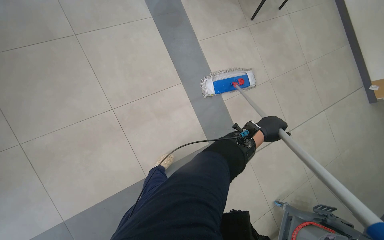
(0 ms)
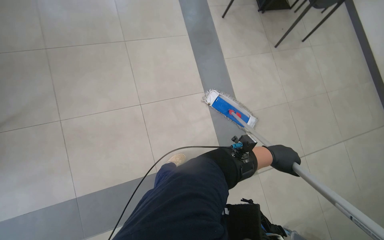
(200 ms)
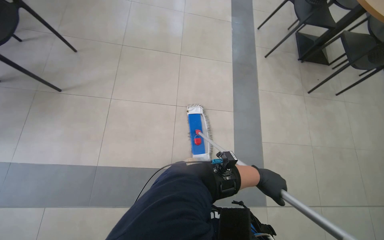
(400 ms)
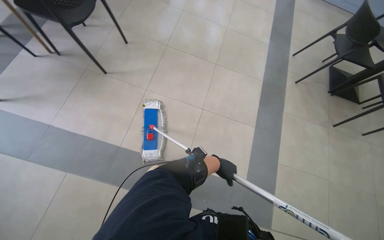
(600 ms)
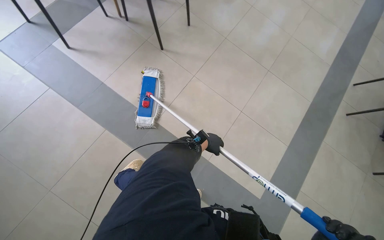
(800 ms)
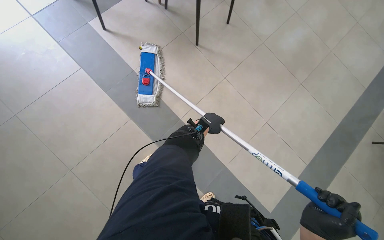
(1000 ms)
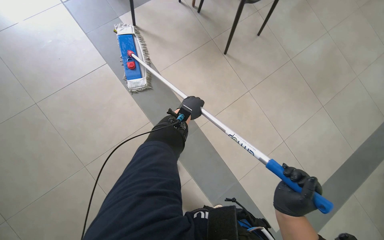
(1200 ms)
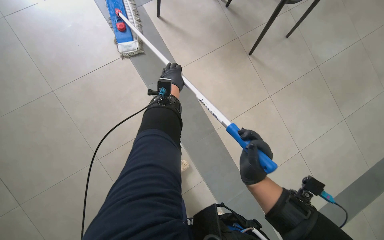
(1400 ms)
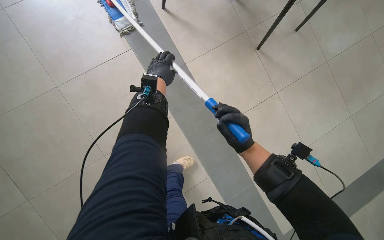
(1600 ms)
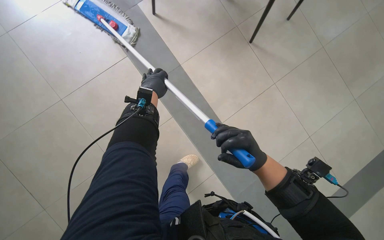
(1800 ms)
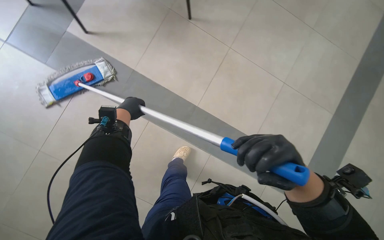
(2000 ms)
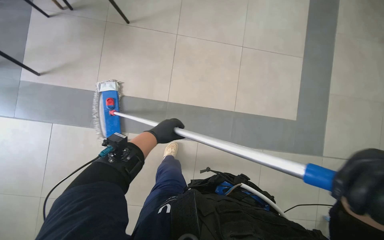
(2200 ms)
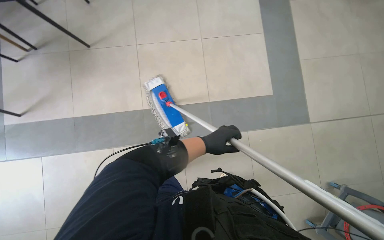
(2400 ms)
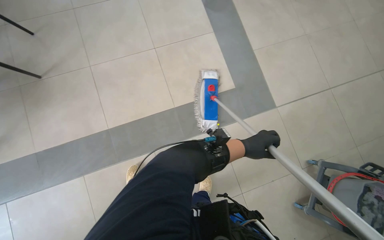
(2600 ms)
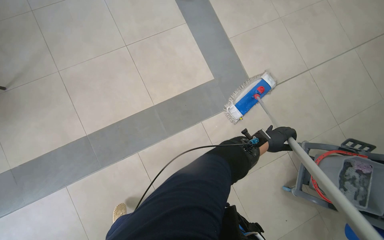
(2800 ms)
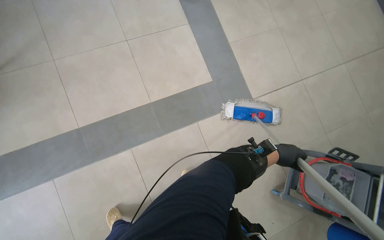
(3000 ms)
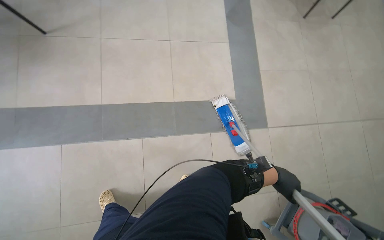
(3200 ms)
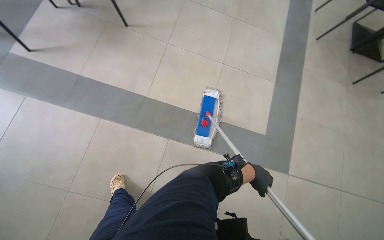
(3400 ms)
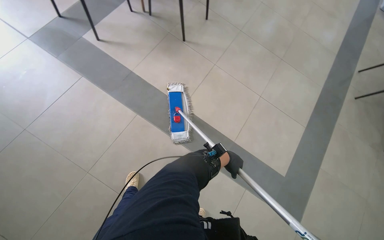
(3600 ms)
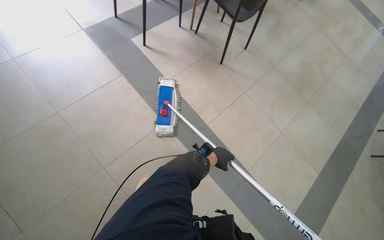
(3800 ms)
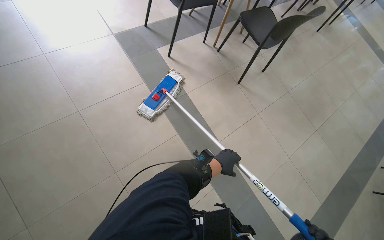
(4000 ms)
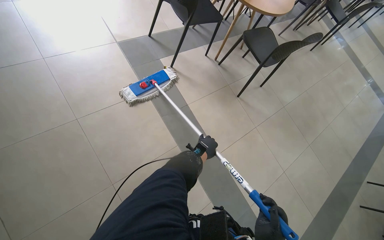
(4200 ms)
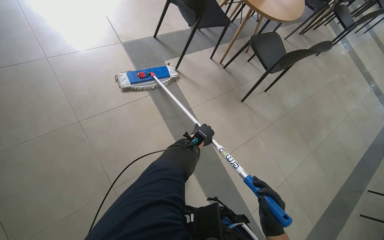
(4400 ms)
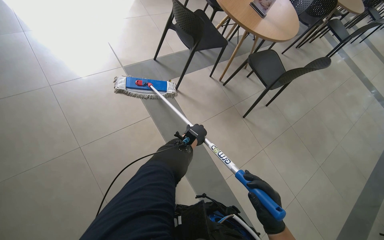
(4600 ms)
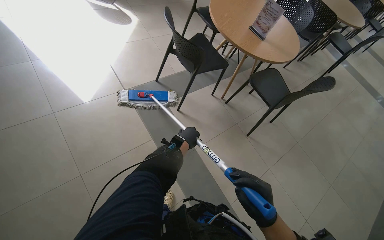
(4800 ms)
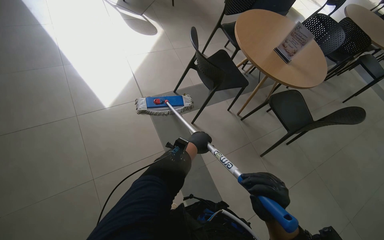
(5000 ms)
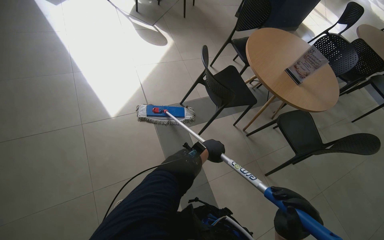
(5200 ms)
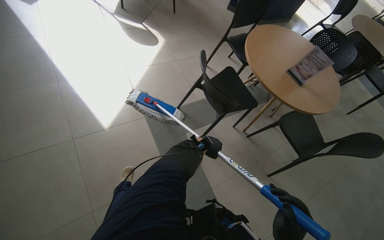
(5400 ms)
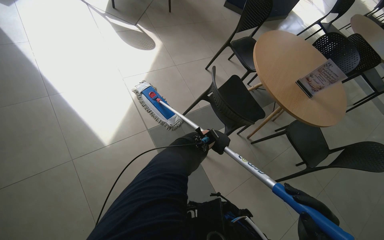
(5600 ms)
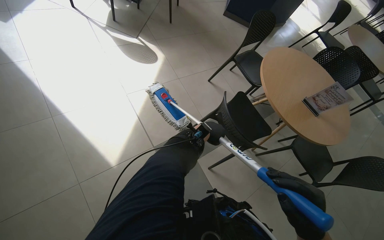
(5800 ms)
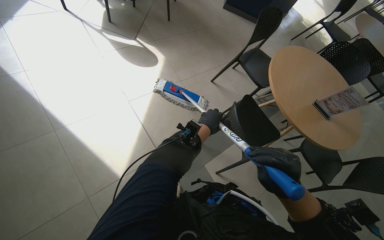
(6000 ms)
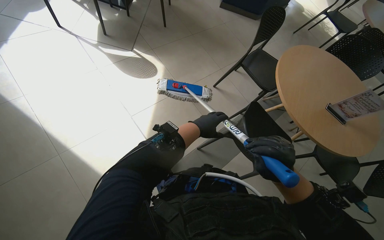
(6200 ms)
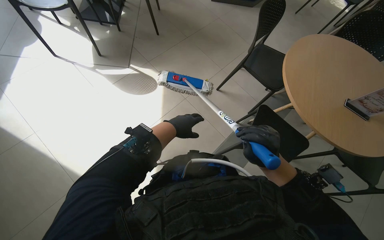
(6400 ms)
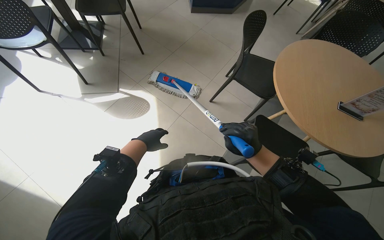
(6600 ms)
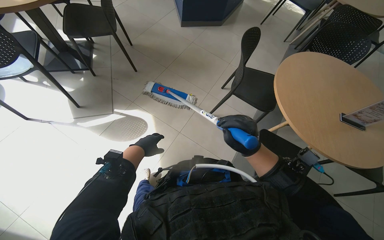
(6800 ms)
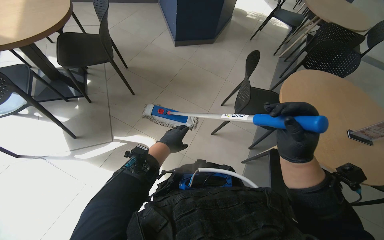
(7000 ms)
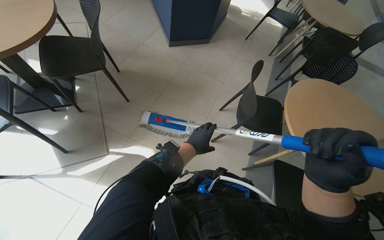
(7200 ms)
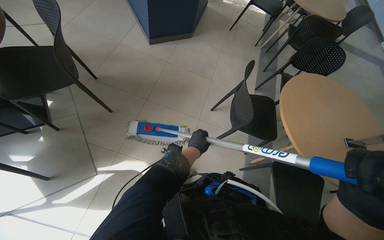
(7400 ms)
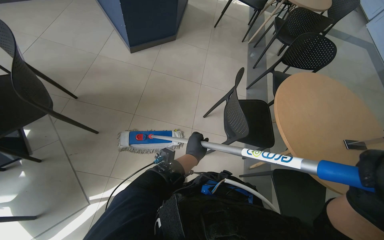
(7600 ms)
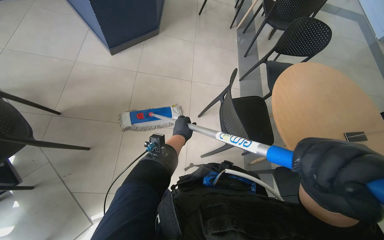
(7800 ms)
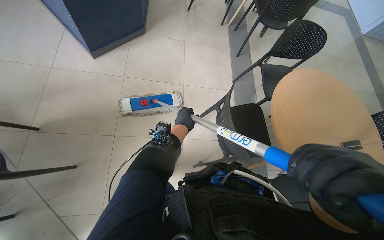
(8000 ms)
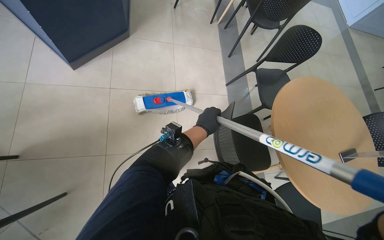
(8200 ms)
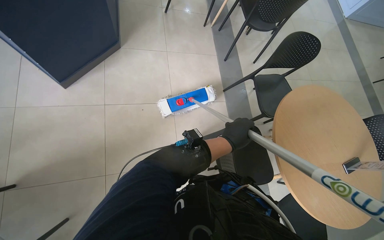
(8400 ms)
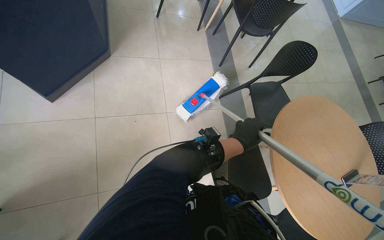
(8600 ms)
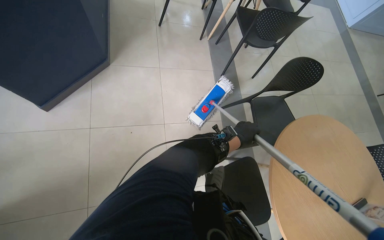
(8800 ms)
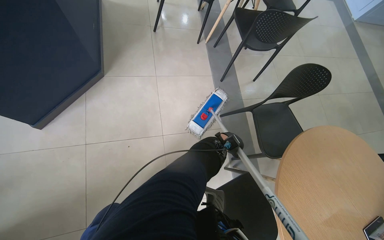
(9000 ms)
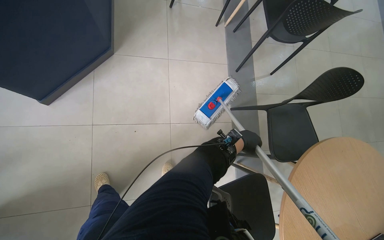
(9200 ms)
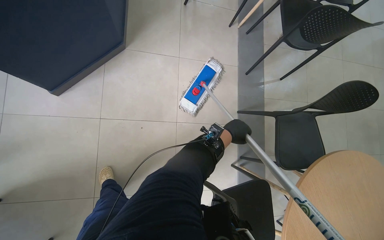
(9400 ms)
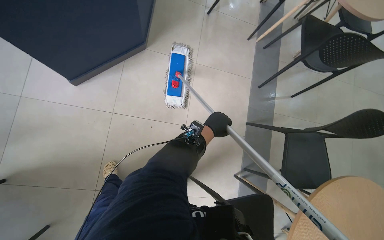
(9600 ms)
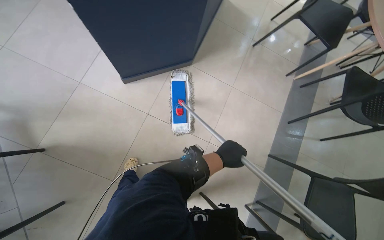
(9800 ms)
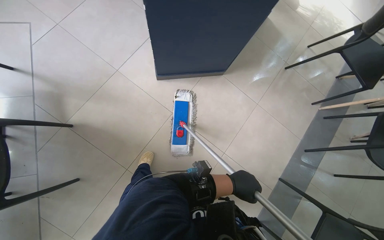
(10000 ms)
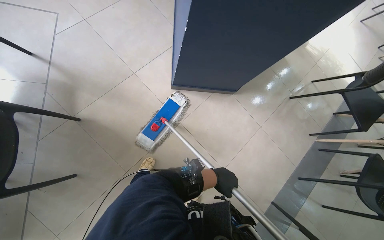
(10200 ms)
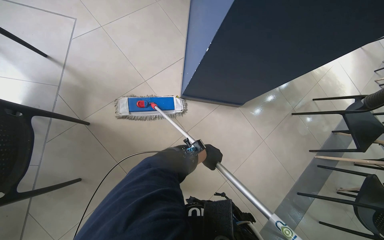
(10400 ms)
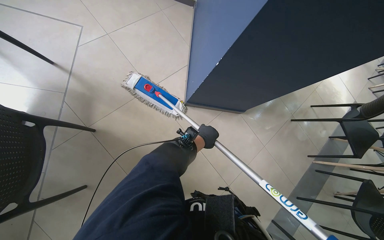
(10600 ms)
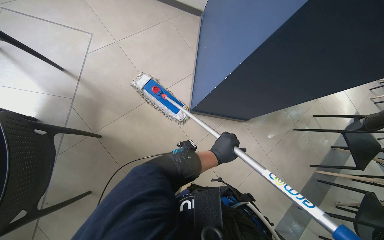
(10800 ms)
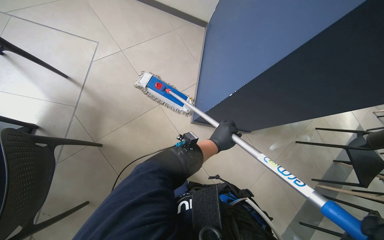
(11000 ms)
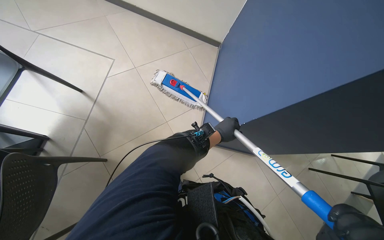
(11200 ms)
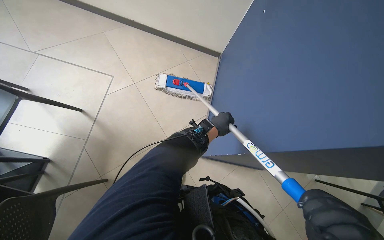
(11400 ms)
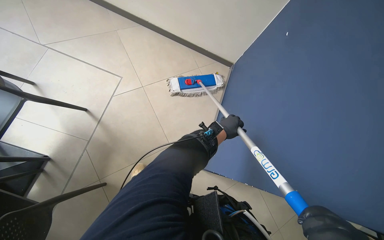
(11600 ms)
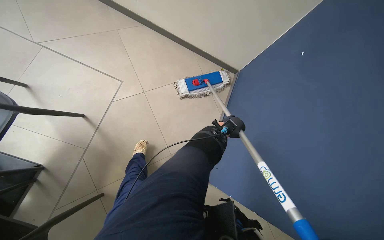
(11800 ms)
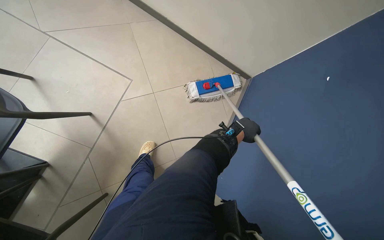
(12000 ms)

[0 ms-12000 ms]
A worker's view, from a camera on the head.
Job: mopping floor.
The whole recording: Mopping cafe floor. The worker mops the cafe floor, moving around tables and chairs, and periodically cleans the mop head in a bucket.
0 ms to 1600 ms: The head travels roughly 1 m. The head turns to the left by about 85 degrees.
3000 ms to 4400 ms: The camera travels approximately 1 m. The view tilts approximately 20 degrees upward. Everything in view rotates approximately 75 degrees clockwise.
4400 ms to 6000 ms: The camera travels some 1 m.
6000 ms to 7600 ms: The head travels approximately 1 m. The wearer's head swings about 45 degrees to the right.
7600 ms to 9000 ms: The wearer moves approximately 1 m. The view tips downward by some 10 degrees.
9000 ms to 10400 ms: The head travels approximately 60 cm. The scene rotates clockwise by roughly 60 degrees.
10400 ms to 12000 ms: The camera travels about 70 cm.

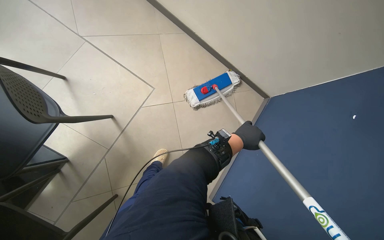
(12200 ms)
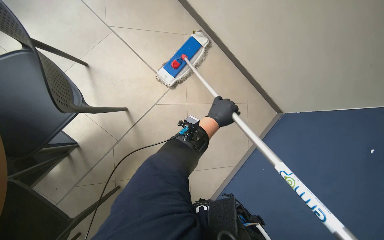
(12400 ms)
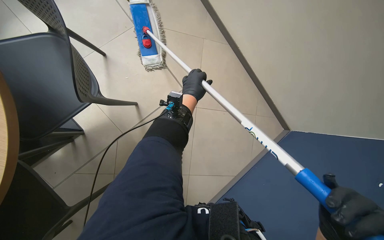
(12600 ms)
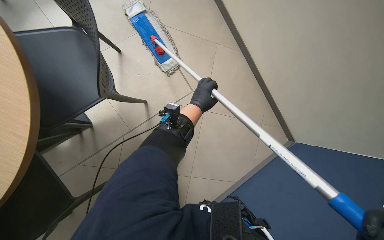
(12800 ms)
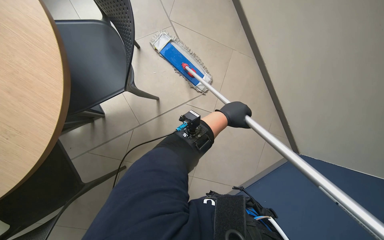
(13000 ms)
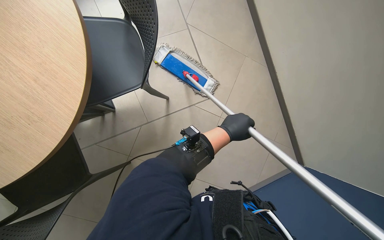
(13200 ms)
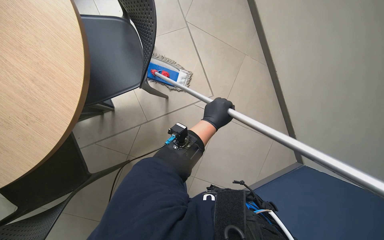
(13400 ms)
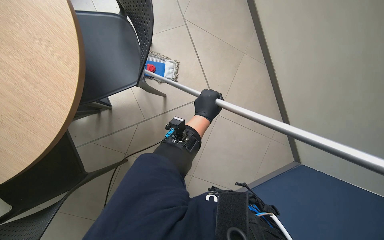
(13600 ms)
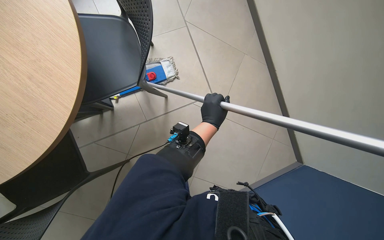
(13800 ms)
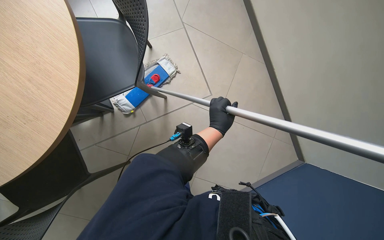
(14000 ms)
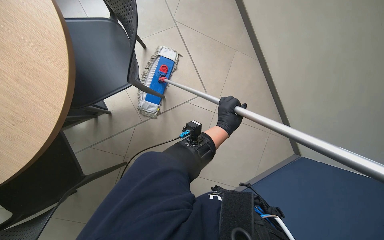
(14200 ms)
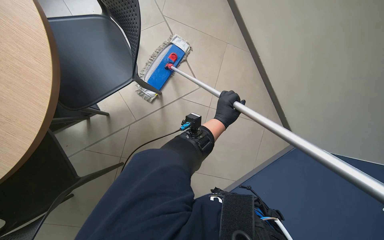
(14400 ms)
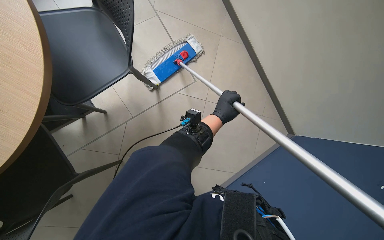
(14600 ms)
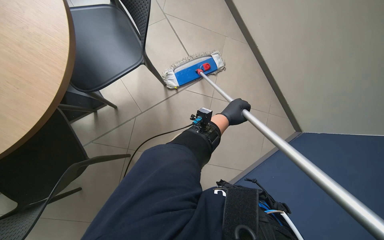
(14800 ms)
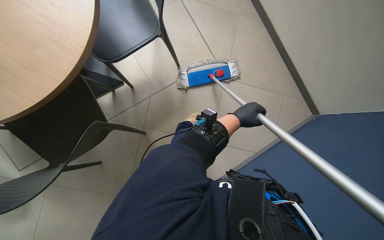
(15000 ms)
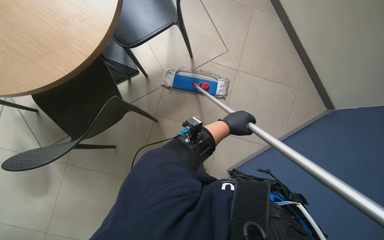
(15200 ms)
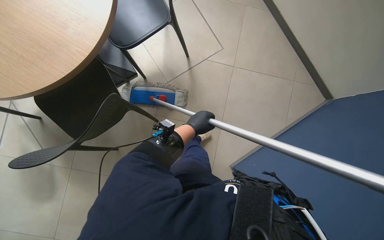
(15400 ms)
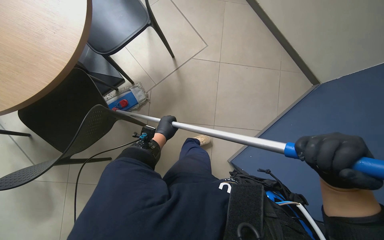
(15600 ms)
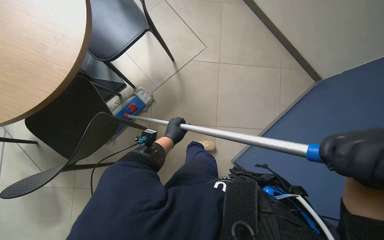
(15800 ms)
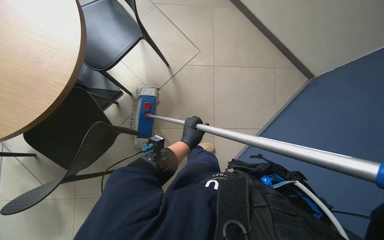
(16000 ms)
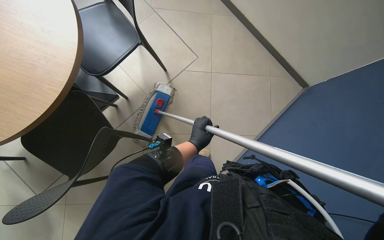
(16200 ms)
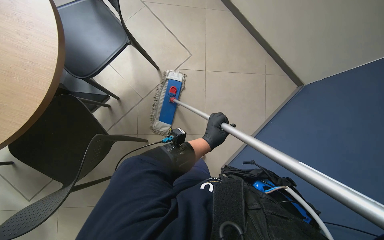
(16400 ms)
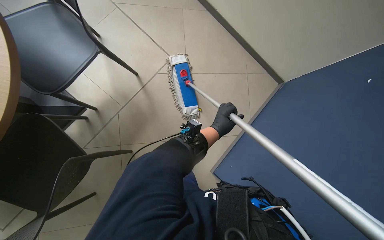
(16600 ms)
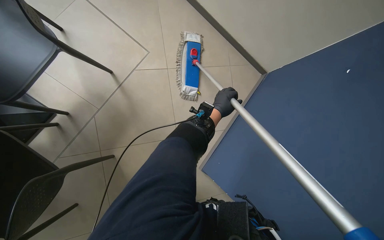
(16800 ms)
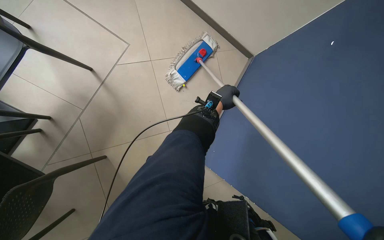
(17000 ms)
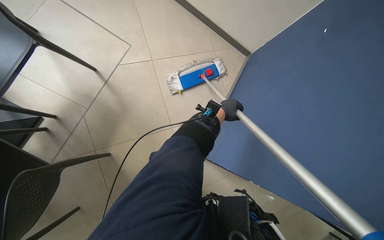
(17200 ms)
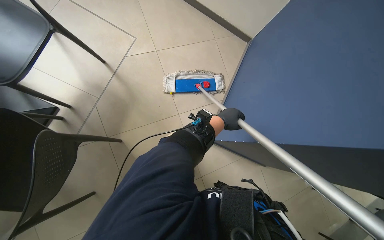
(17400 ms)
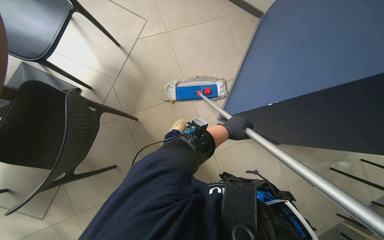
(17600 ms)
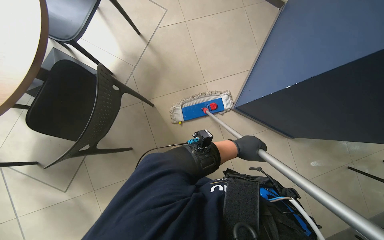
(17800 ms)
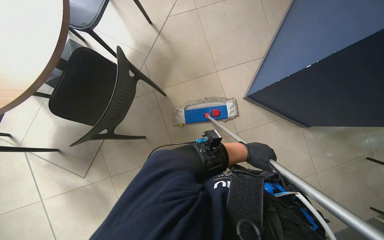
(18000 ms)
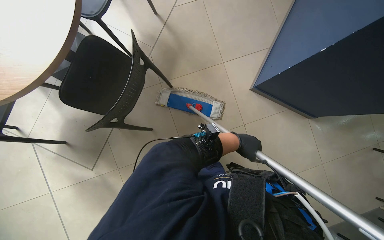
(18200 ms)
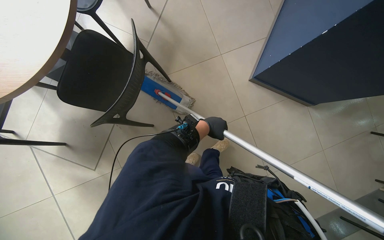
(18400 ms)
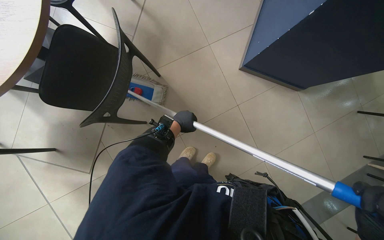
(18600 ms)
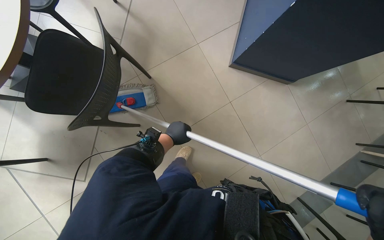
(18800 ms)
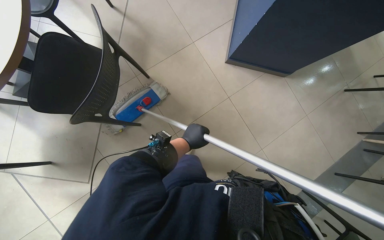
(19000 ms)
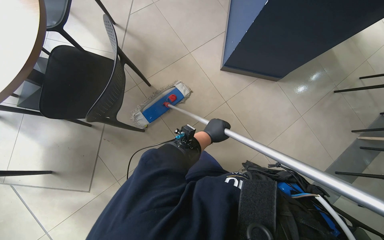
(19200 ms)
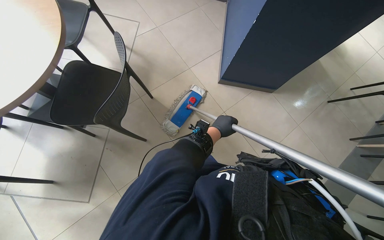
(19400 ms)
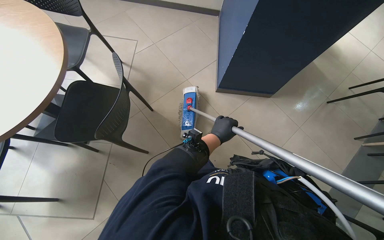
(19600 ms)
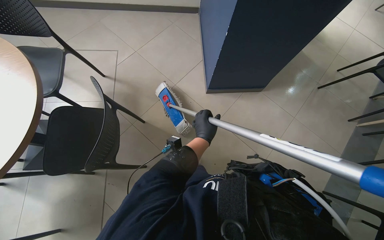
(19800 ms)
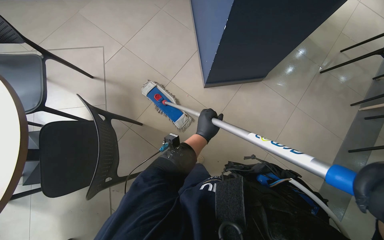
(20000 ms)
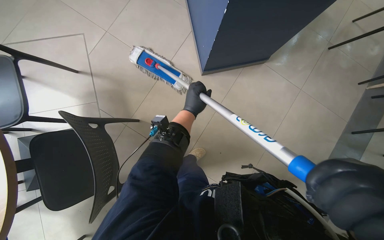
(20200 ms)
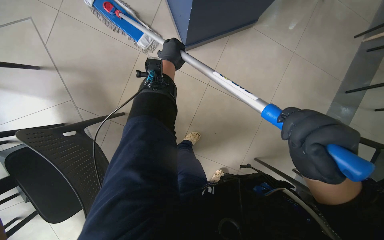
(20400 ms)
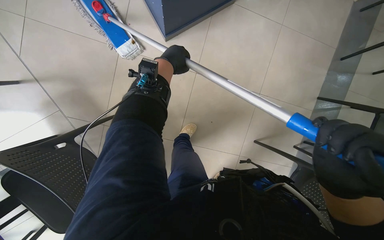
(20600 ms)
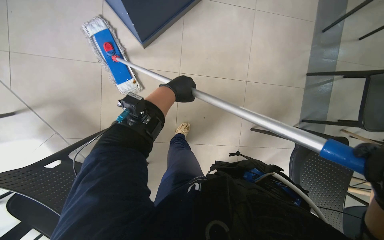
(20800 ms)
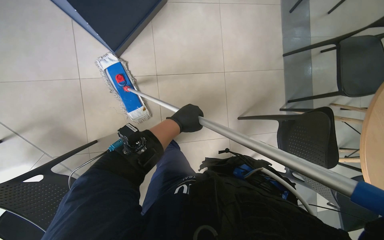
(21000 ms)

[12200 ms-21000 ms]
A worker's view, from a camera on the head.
Job: mopping floor.
The whole recording: Mopping cafe floor. The worker mops the cafe floor, moving around tables and chairs, and periodically cleans the mop head in a bucket.
12200 ms to 13600 ms: The scene turns approximately 35 degrees clockwise in the picture. The left hand travels to the left and up the picture by about 35 cm.
13600 ms to 15200 ms: The left hand travels to the right by about 10 cm.
15200 ms to 16600 ms: The left hand travels to the left and back again, roughly 10 cm each way.
16600 ms to 18000 ms: The camera pitches downward, by approximately 15 degrees. The left hand heads down the picture and to the right, covering roughly 30 cm.
18000 ms to 19600 ms: The left hand travels to the left by some 15 cm.
19600 ms to 21000 ms: The view tilts approximately 15 degrees downward. The scene rotates counterclockwise by roughly 35 degrees.
